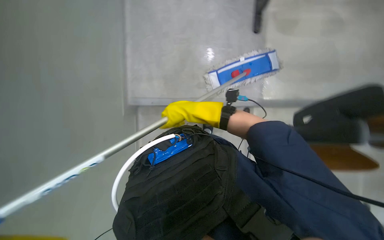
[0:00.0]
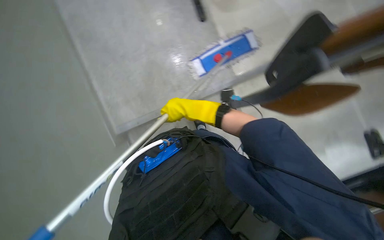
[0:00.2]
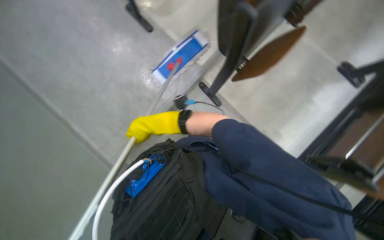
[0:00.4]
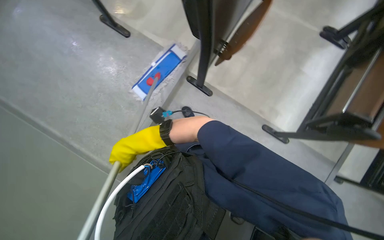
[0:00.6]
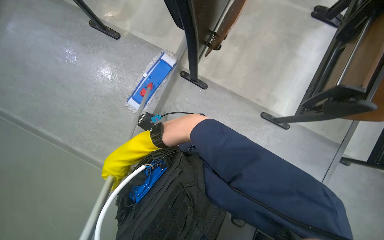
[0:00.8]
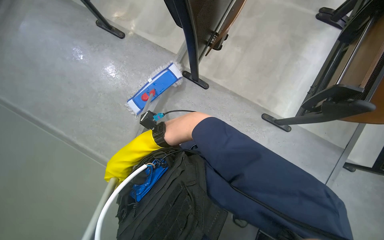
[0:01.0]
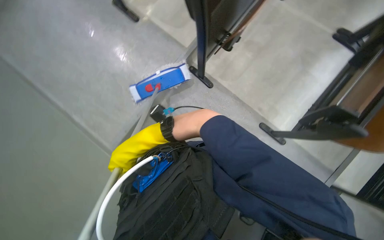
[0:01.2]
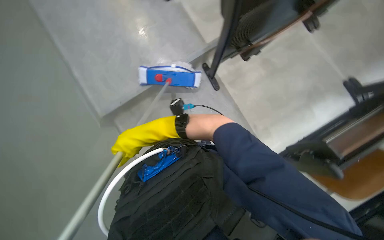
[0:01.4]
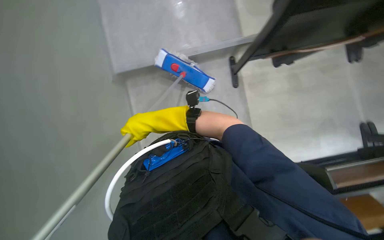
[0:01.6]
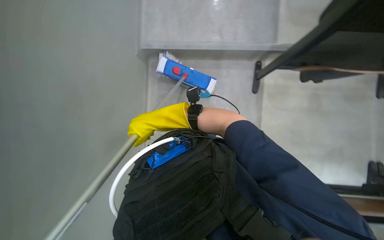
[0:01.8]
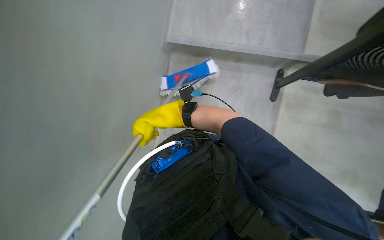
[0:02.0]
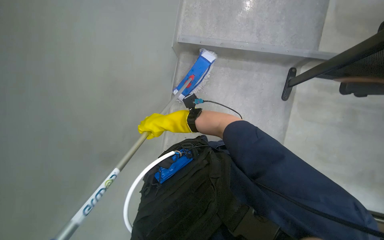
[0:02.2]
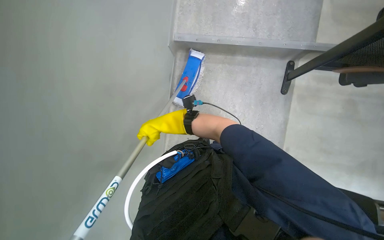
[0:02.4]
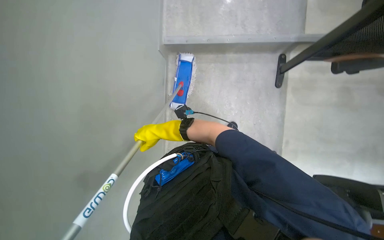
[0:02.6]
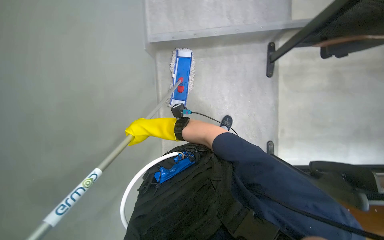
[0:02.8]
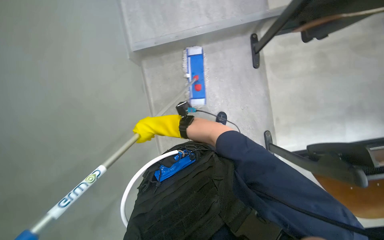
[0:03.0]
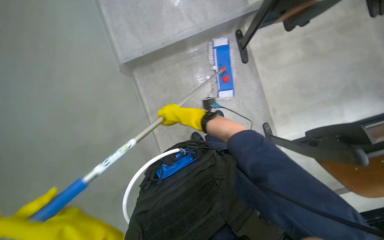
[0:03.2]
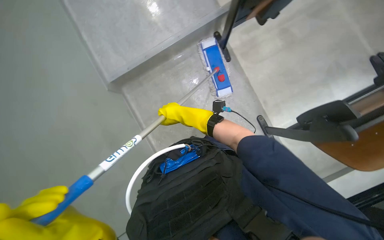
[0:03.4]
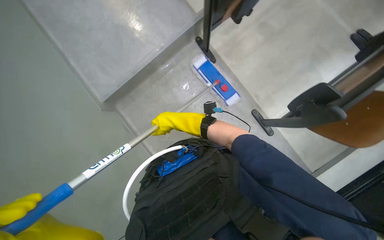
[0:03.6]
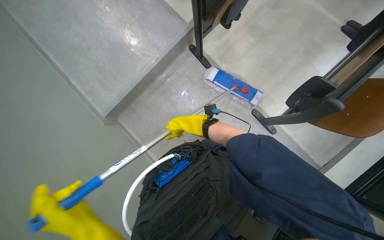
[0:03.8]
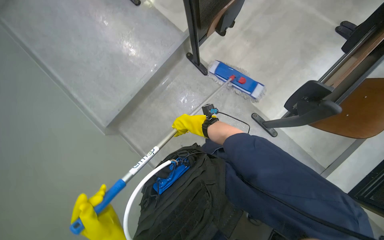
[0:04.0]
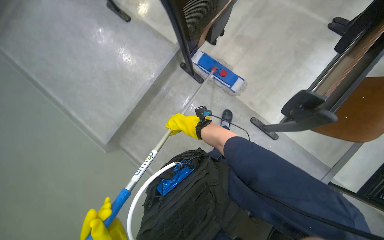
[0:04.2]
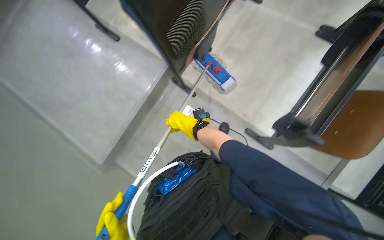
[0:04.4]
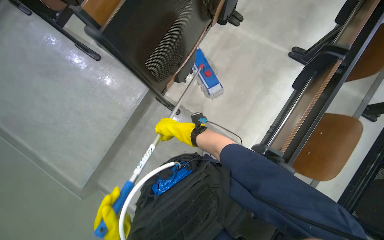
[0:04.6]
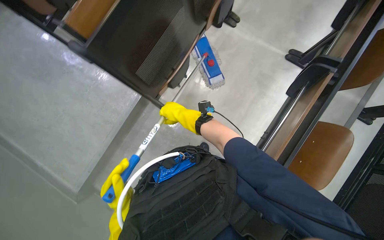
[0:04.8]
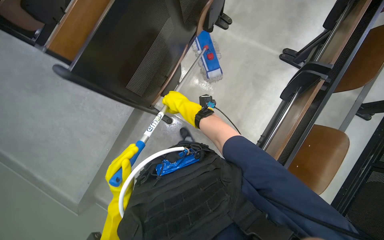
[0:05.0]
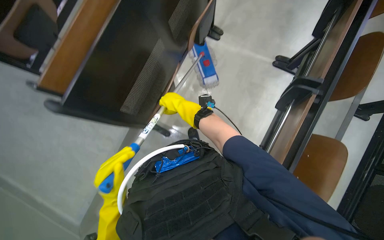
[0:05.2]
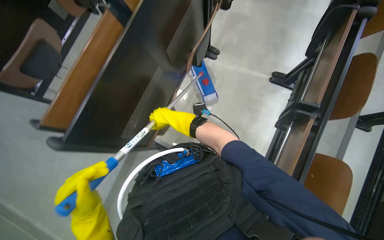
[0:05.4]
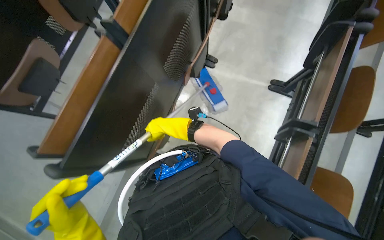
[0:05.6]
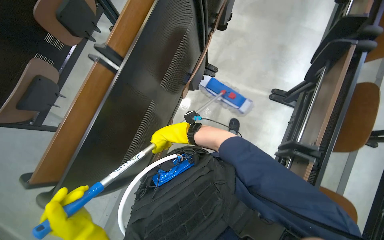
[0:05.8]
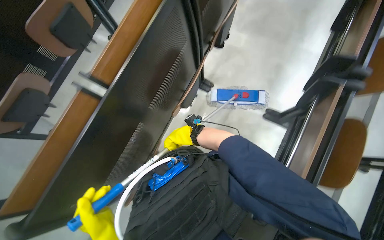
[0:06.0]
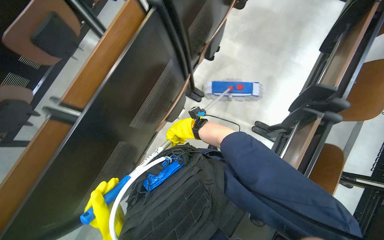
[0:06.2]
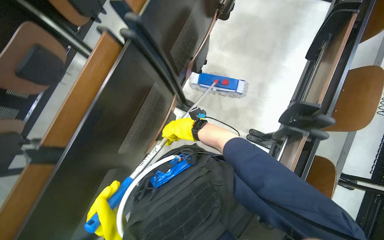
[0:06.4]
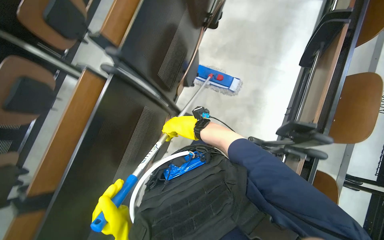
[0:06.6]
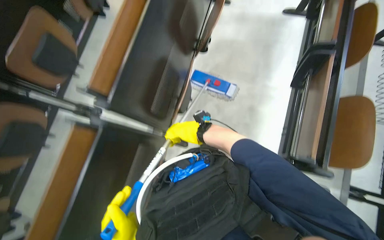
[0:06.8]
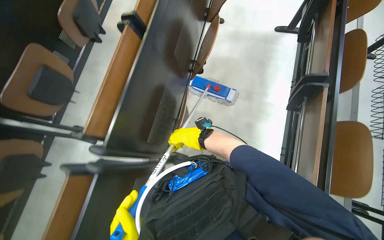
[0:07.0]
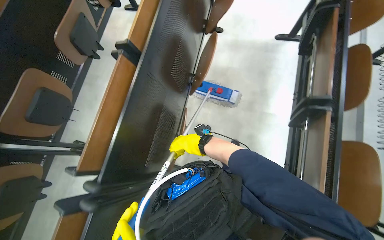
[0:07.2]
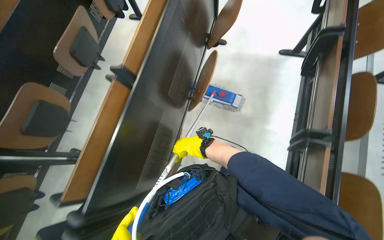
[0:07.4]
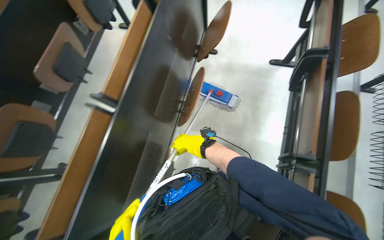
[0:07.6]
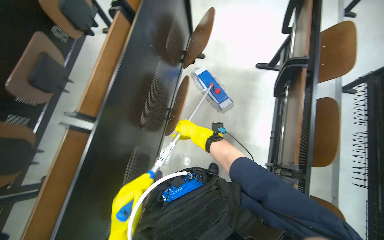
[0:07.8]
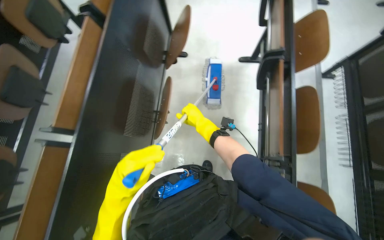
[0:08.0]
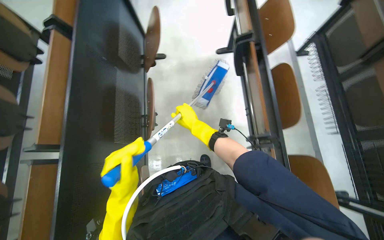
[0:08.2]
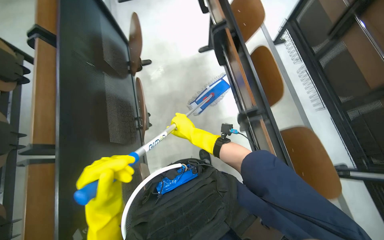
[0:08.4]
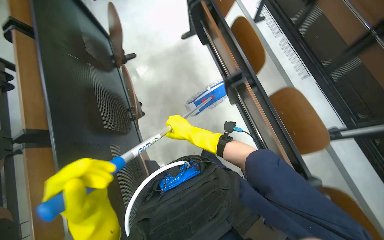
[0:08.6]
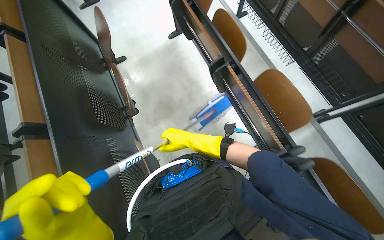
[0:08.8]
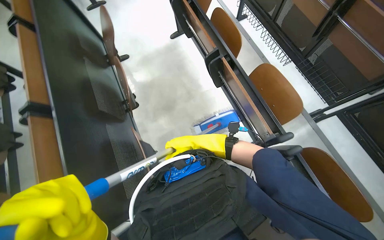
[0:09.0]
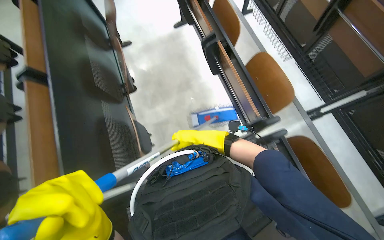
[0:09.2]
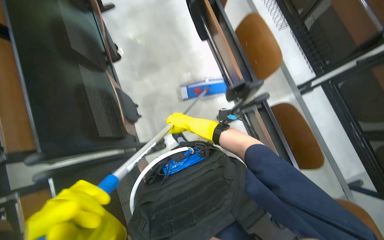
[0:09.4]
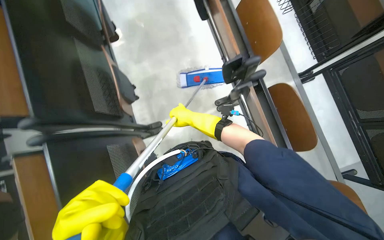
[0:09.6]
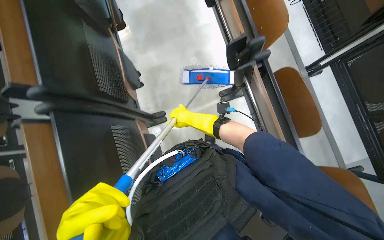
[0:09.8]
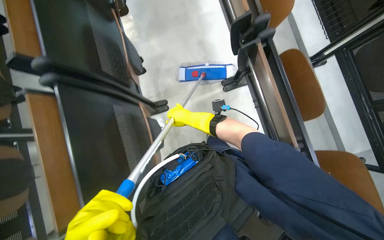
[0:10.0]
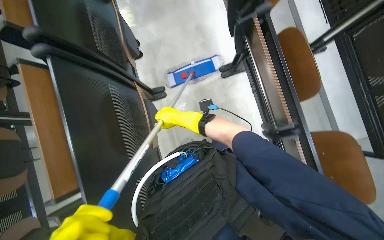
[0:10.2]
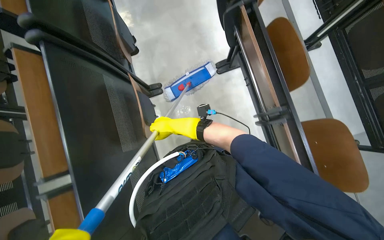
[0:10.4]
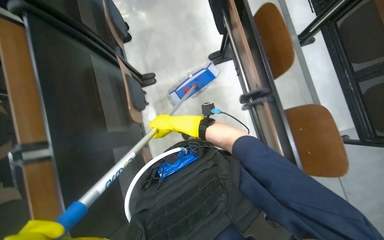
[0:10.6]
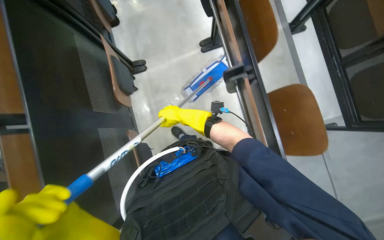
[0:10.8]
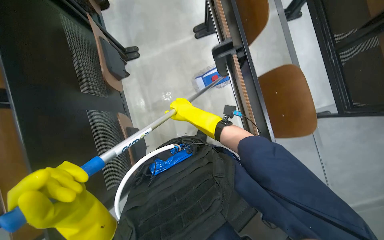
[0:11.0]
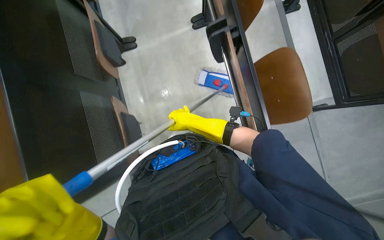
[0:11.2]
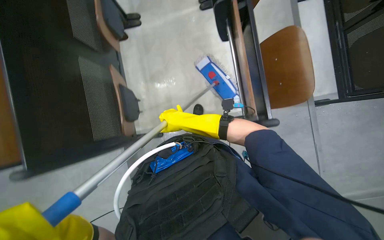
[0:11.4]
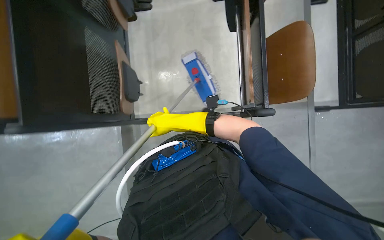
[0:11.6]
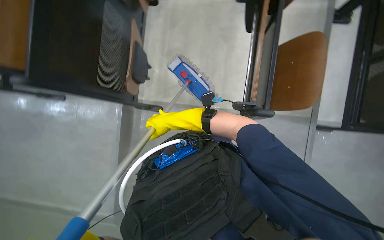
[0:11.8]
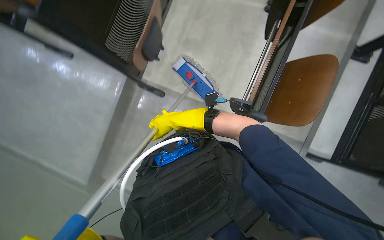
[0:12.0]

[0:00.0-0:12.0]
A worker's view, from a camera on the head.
Job: mopping floor.
The whole recording: Mopping floor with flat mop. The worker mops the floor with a flat mop.
0:01.6 to 0:03.0: The scene rotates counterclockwise by some 25 degrees.
0:03.0 to 0:04.4: The view tilts roughly 15 degrees upward. The scene turns some 45 degrees counterclockwise in the picture.
0:04.4 to 0:06.0: The camera is carried some 70 cm.
0:06.0 to 0:07.6: The camera is carried approximately 1 m.
0:07.6 to 0:09.0: The camera is carried about 40 cm. The head rotates about 40 degrees to the right.
0:09.0 to 0:10.4: The camera travels about 60 cm. The camera pitches downward, by approximately 15 degrees.
0:10.4 to 0:12.0: The camera is carried about 60 cm. The scene rotates clockwise by roughly 35 degrees.

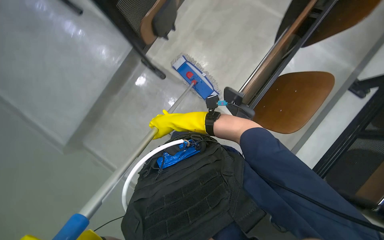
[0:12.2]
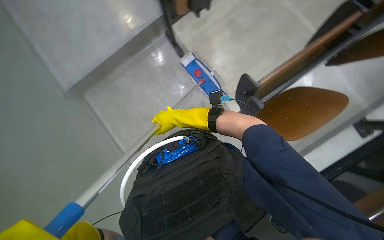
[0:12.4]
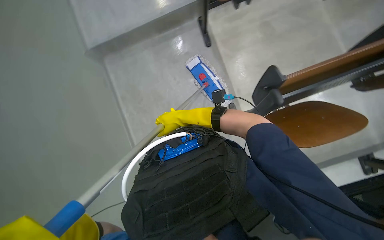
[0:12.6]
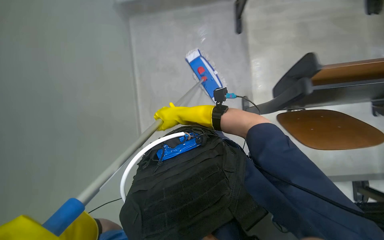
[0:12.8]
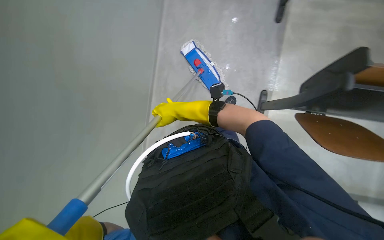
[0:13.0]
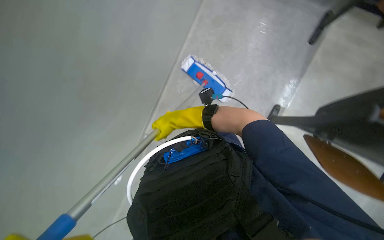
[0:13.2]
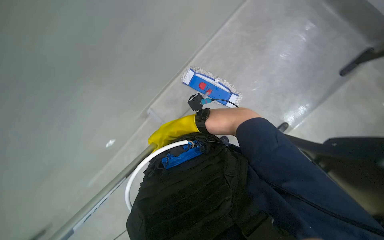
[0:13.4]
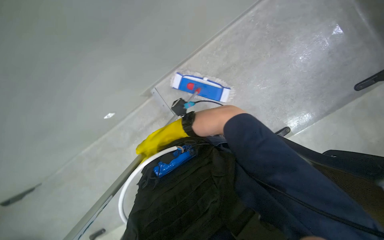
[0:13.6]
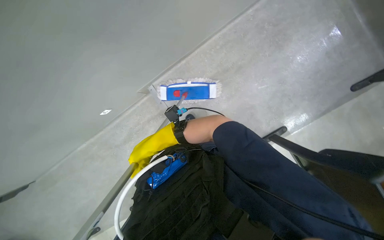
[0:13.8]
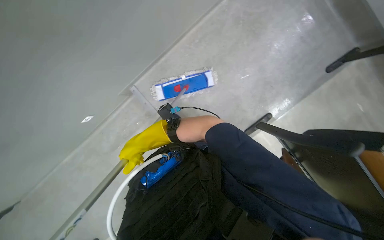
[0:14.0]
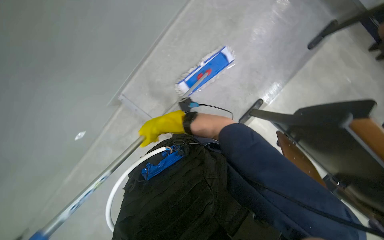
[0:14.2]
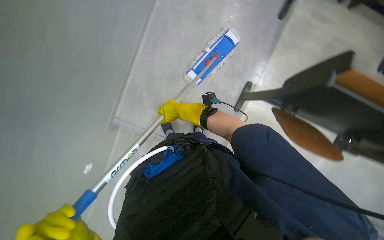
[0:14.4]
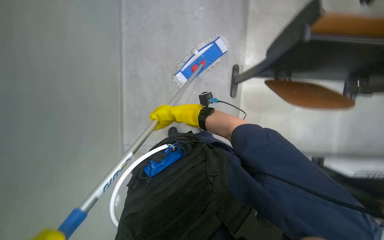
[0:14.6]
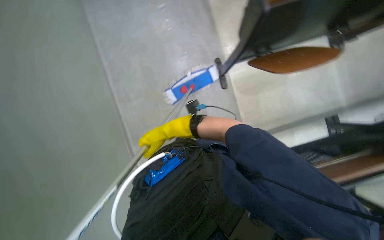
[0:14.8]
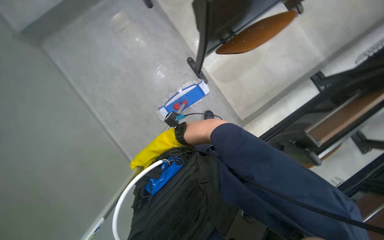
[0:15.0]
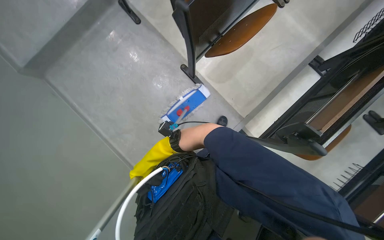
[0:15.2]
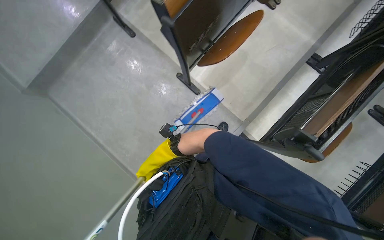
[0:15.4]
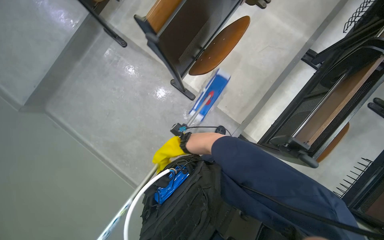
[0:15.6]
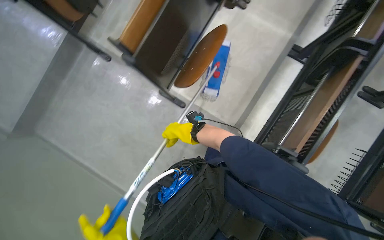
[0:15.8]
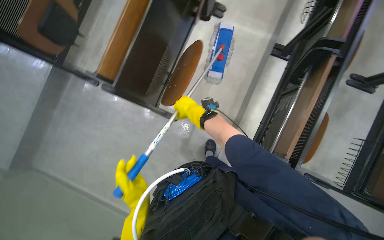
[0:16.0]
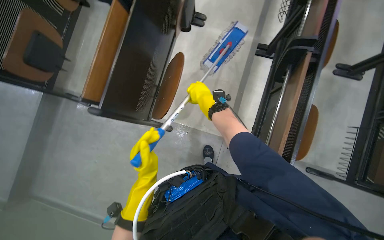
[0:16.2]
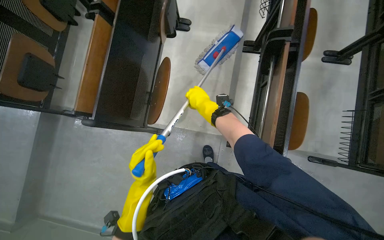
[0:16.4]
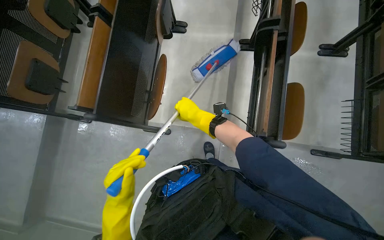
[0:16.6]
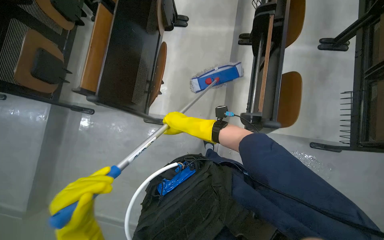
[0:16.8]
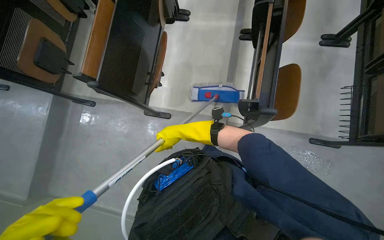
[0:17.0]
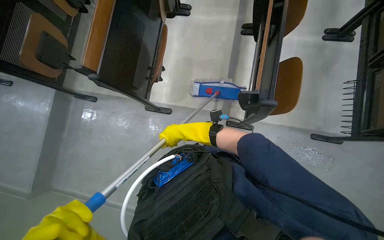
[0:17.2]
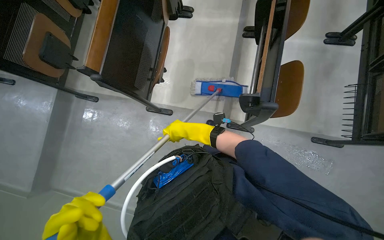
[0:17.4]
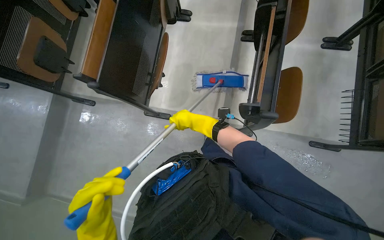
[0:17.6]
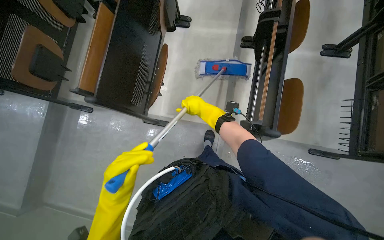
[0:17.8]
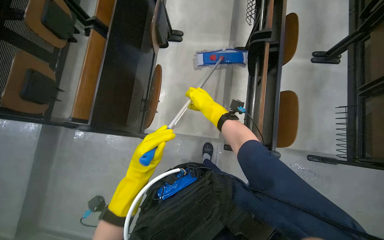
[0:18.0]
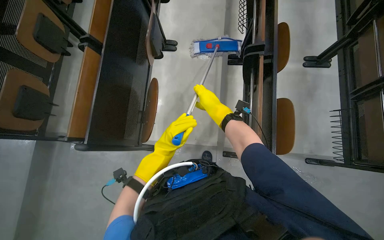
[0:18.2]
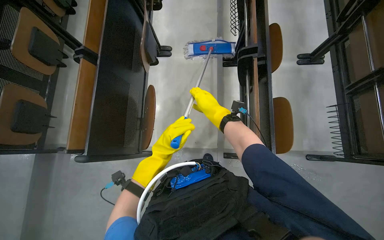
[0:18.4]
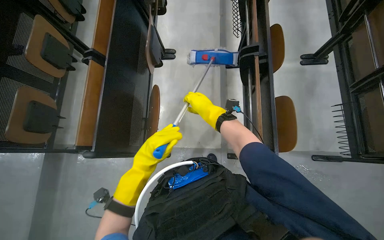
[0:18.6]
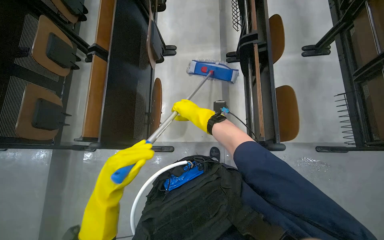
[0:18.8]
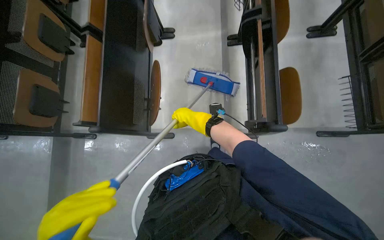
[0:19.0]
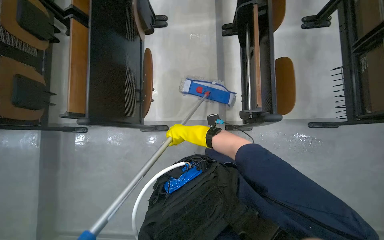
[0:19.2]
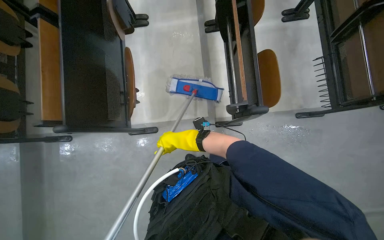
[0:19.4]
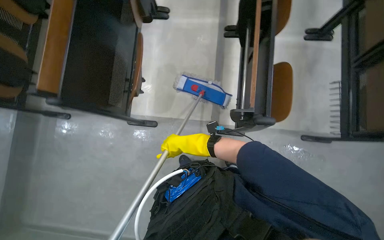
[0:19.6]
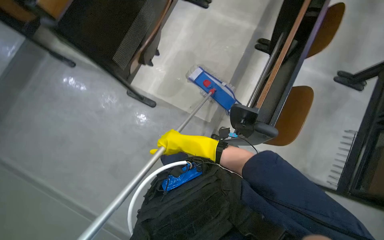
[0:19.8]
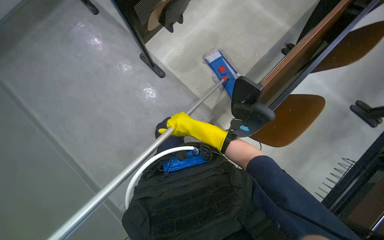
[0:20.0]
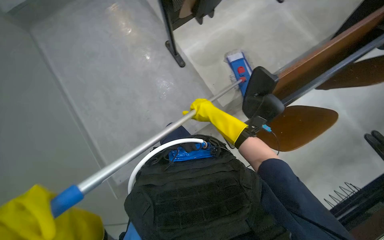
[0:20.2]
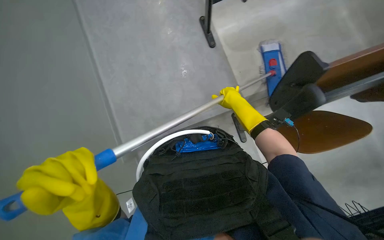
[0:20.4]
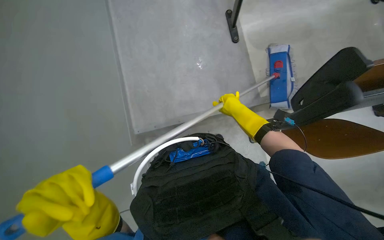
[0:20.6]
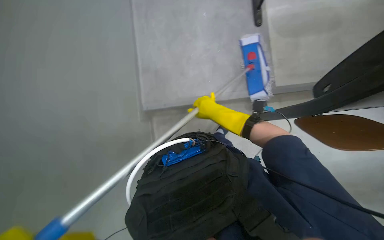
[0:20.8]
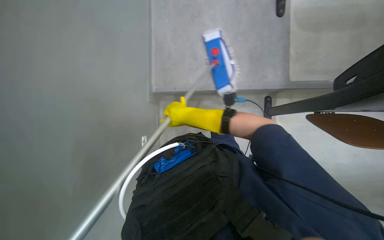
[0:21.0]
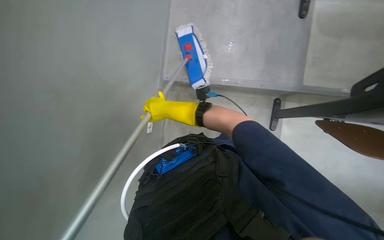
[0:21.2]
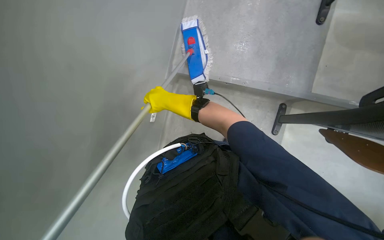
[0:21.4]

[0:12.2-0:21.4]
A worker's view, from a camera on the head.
Job: mopping floor.
The whole recording: Mopping floor with flat mop. The worker mops the floor with a flat mop.
0:12.2 to 0:13.8: The right hand reaches approximately 15 cm nearer to the camera, then returns.
0:16.8 to 0:18.4: The right hand travels to the right by some 15 cm.
0:19.8 to 0:21.4: The view tips downward by roughly 15 degrees. Everything in view rotates some 35 degrees clockwise.
